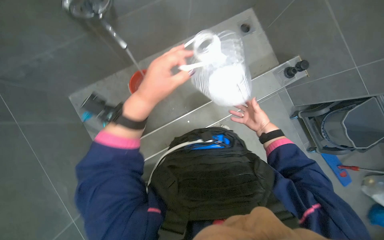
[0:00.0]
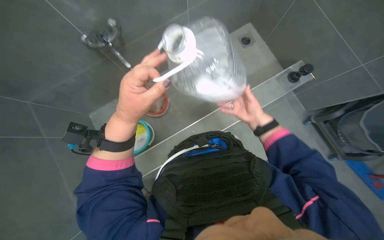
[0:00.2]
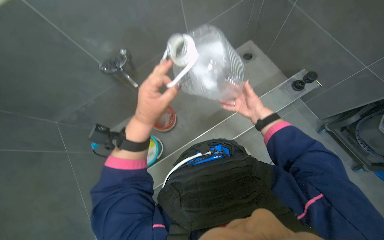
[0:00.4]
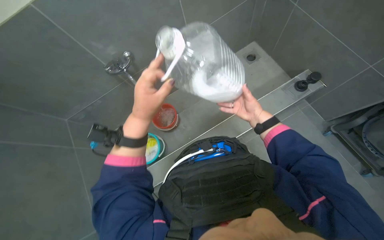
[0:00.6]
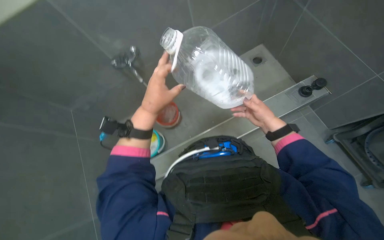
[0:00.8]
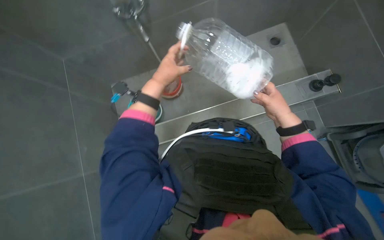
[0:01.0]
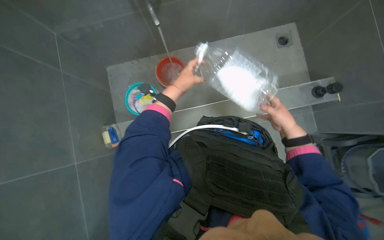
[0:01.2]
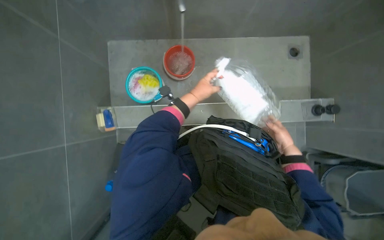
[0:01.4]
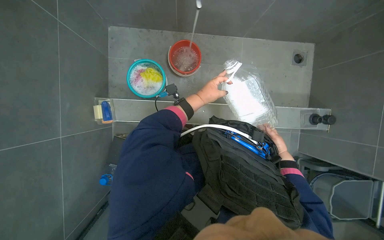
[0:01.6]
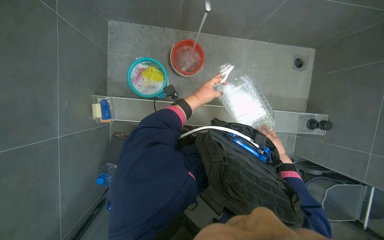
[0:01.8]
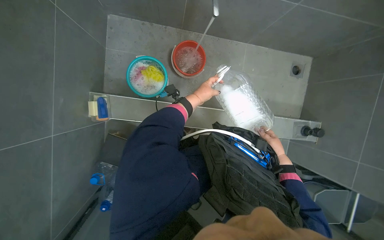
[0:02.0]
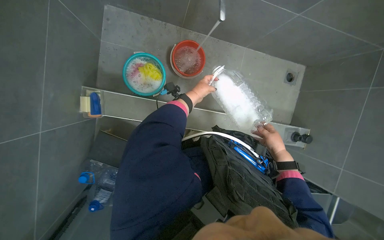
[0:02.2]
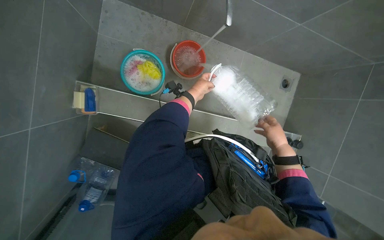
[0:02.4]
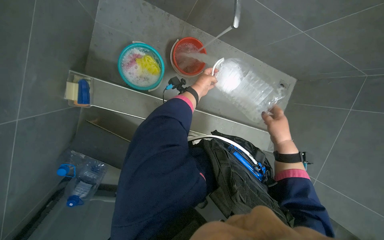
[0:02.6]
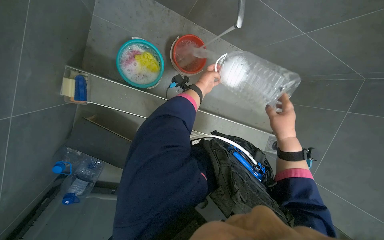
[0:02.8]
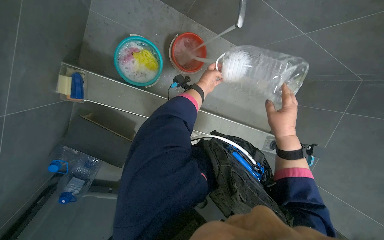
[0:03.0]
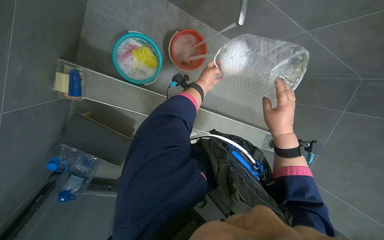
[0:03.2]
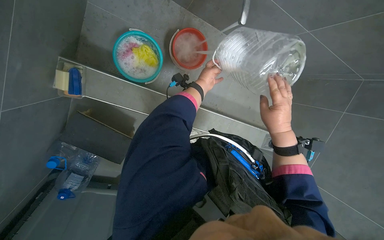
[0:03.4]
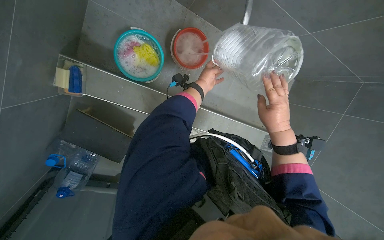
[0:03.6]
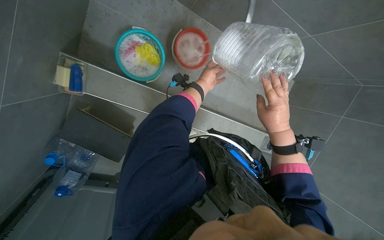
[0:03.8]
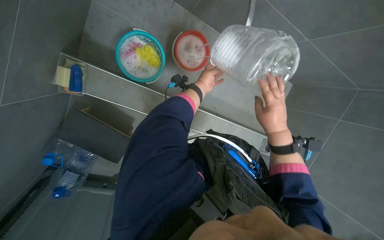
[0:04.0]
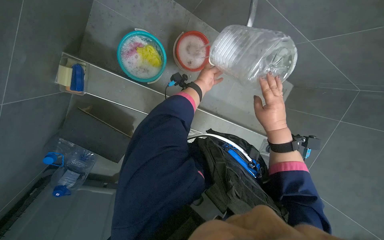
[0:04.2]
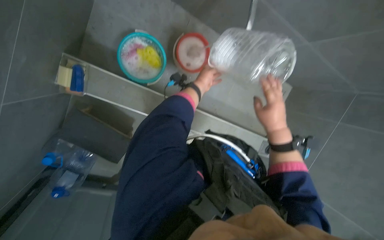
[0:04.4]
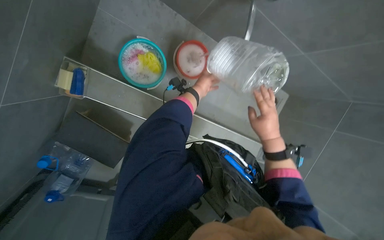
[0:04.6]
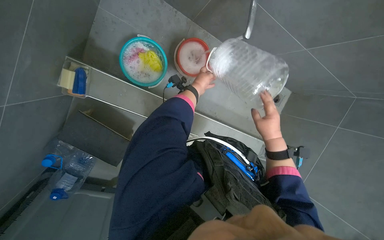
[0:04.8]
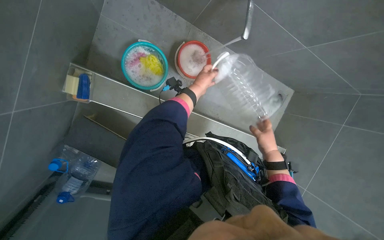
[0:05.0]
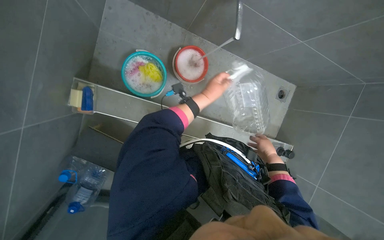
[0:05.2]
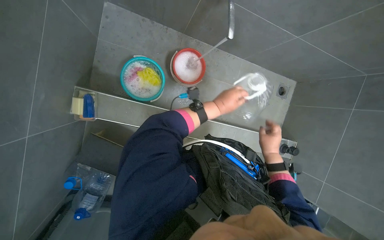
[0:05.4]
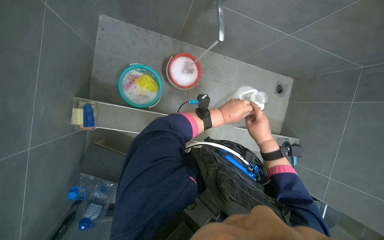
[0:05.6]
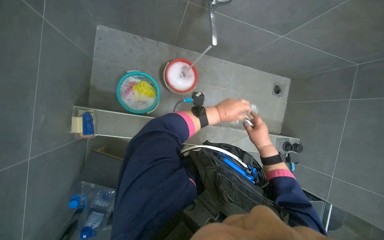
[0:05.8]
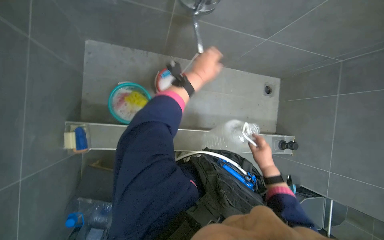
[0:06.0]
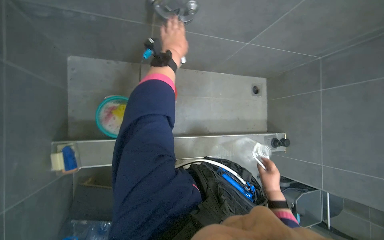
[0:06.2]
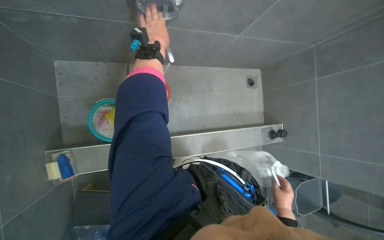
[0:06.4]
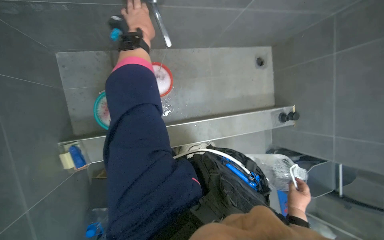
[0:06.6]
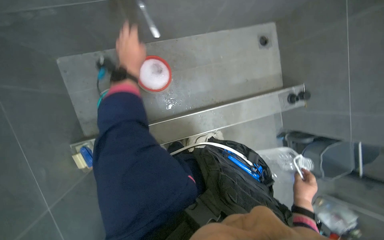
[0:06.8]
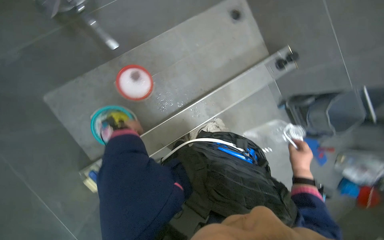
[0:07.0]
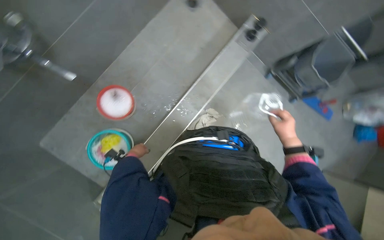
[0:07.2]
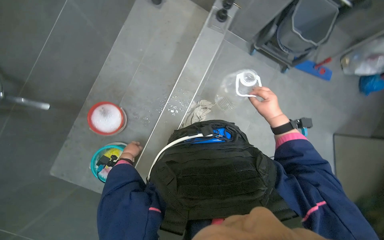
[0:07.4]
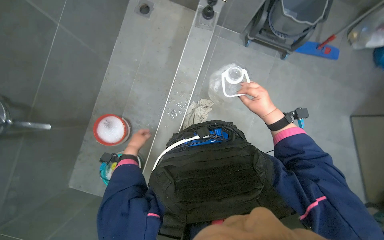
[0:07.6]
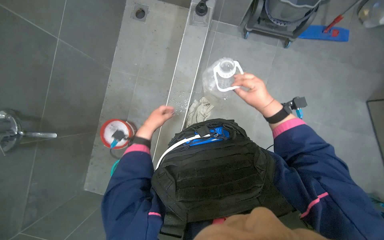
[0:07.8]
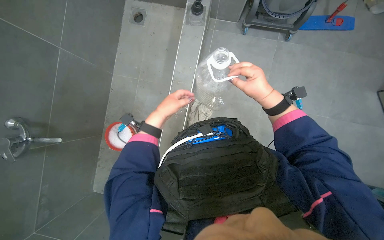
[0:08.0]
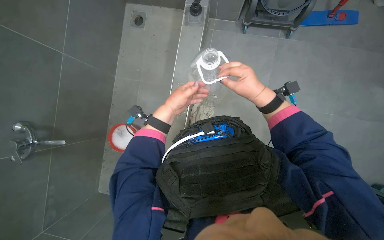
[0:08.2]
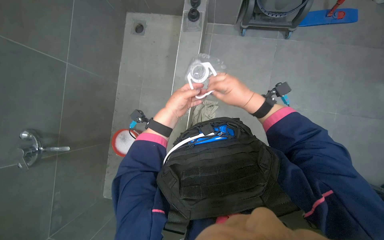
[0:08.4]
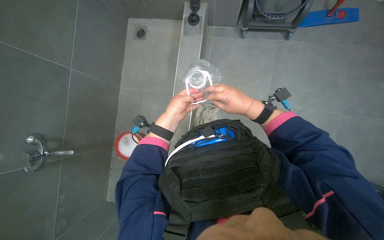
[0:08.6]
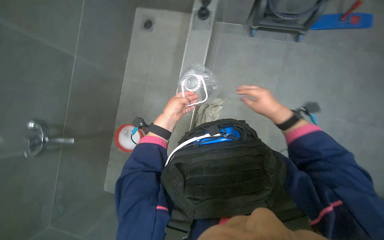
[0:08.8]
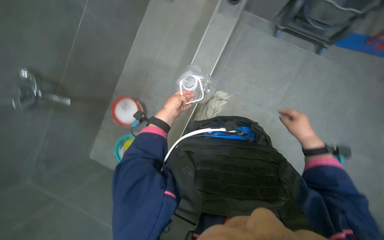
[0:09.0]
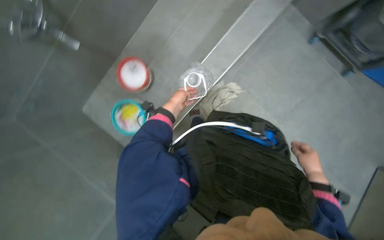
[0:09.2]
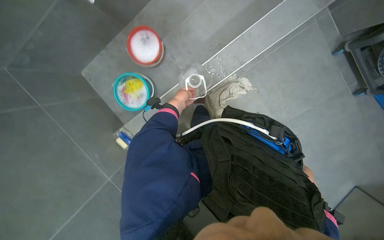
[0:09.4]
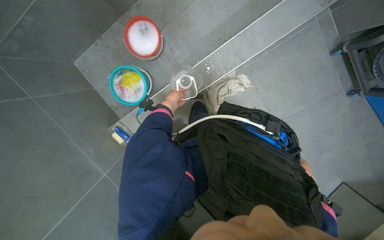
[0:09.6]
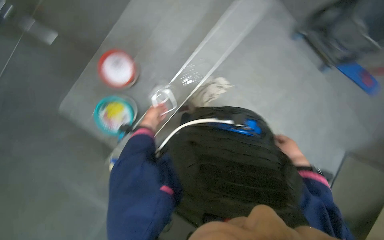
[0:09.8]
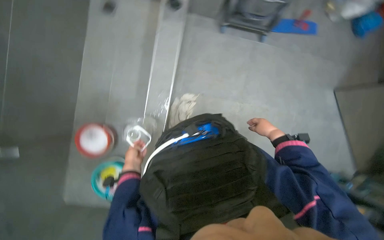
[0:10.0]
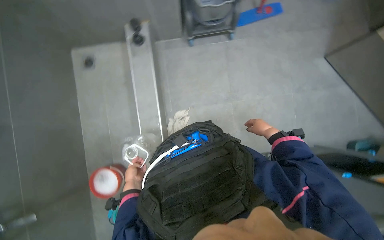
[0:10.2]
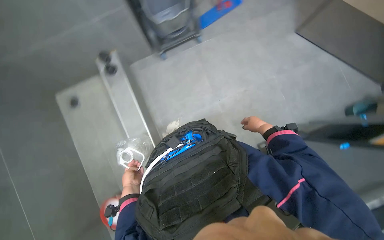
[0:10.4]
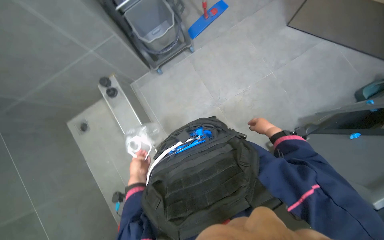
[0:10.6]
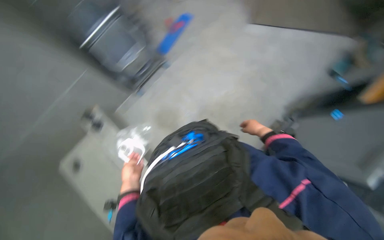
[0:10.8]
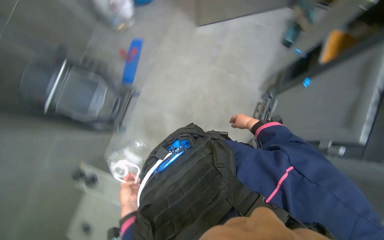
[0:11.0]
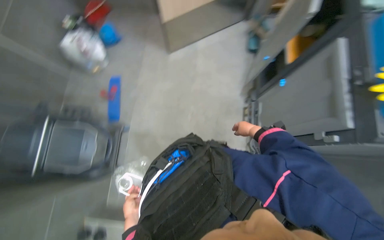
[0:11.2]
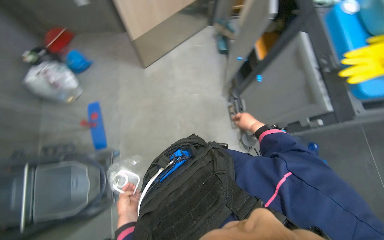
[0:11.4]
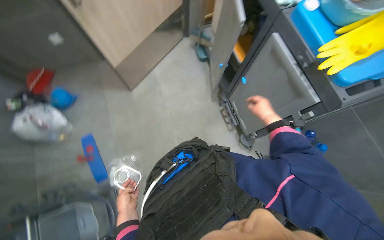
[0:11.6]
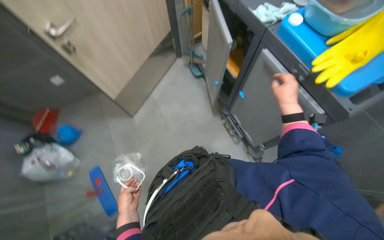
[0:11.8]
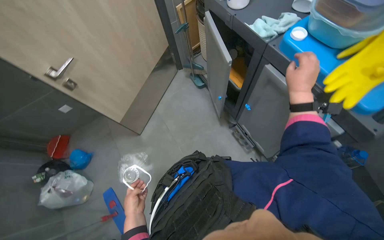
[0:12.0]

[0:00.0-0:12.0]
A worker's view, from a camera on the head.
Job: preparing cleaning supplies.
The whole recording: Preparing cleaning solution. The worker opens a cabinet to retrieve supplies, then adds cleaning tablets to a bottle, fills it with water, and shakes it to prepare the solution.
0:00.0 to 0:01.6: Everything in view rotates about 30 degrees clockwise.
0:01.6 to 0:03.0: The right hand goes roughly 40 cm nearer to the camera and up the picture, while the left hand goes roughly 10 cm up the picture.
0:03.0 to 0:04.4: The hands stay close to where they were, moving slightly.
0:04.4 to 0:06.0: The right hand travels down the picture and farther from the camera by some 20 cm; the left hand shifts about 25 cm nearer to the camera.
0:06.0 to 0:07.6: The wearer looks roughly 15 degrees further downward. Everything in view rotates some 75 degrees counterclockwise.
0:07.6 to 0:09.0: The right hand shifts some 15 cm to the right.
0:10.4 to 0:12.0: The wearer's head swings about 95 degrees to the right. The view tilts roughly 20 degrees upward.

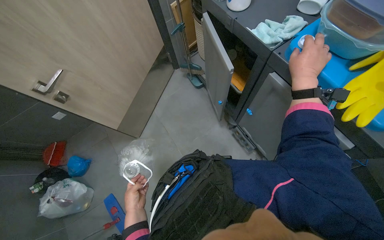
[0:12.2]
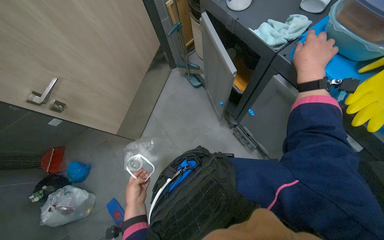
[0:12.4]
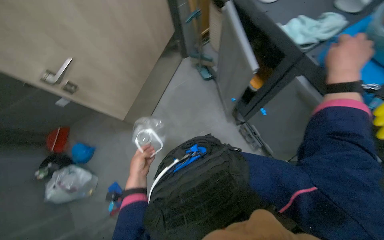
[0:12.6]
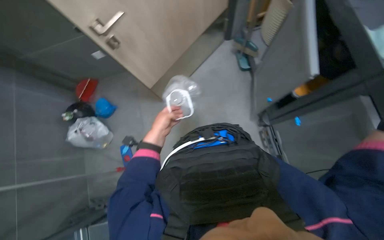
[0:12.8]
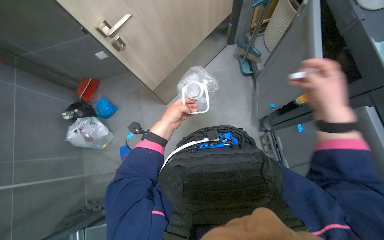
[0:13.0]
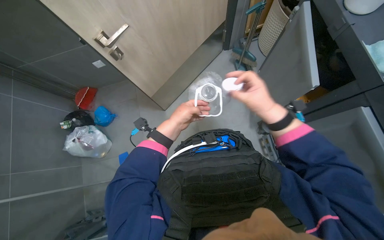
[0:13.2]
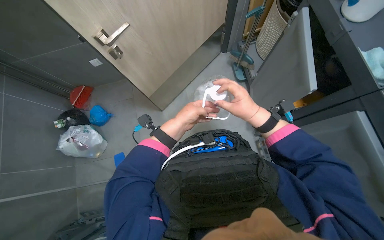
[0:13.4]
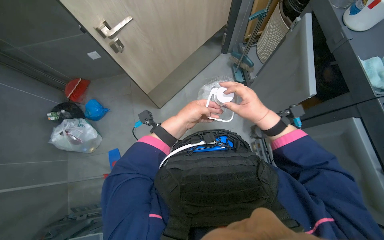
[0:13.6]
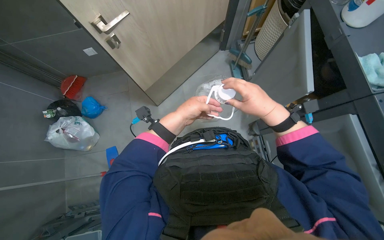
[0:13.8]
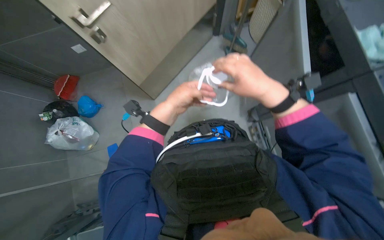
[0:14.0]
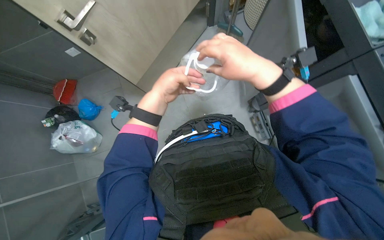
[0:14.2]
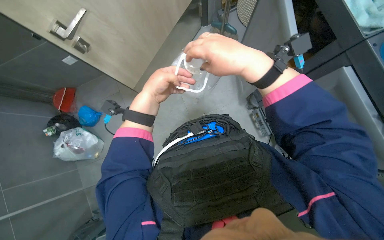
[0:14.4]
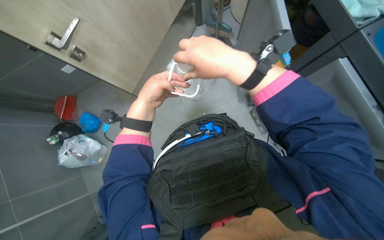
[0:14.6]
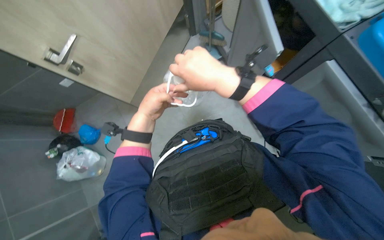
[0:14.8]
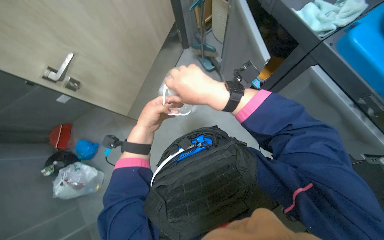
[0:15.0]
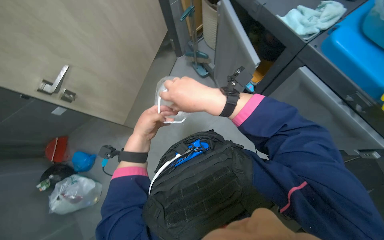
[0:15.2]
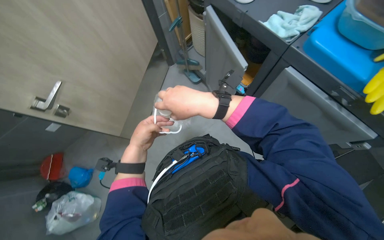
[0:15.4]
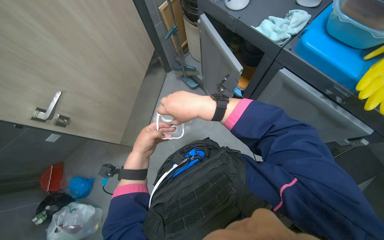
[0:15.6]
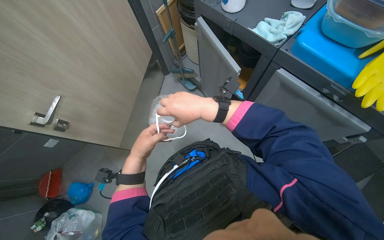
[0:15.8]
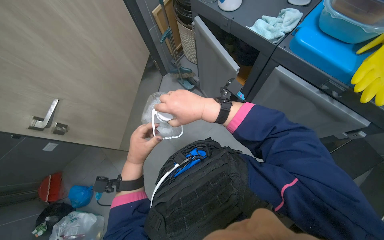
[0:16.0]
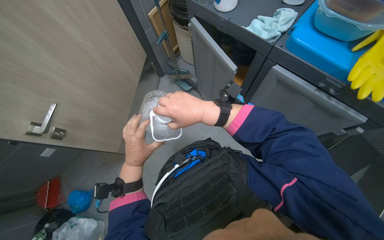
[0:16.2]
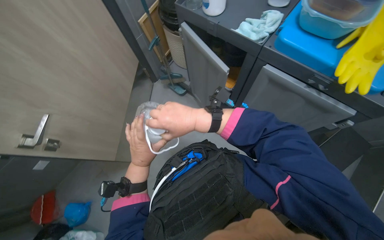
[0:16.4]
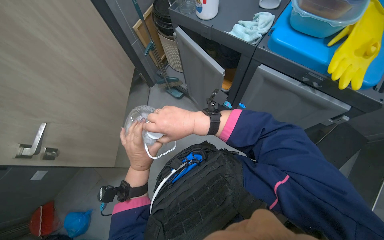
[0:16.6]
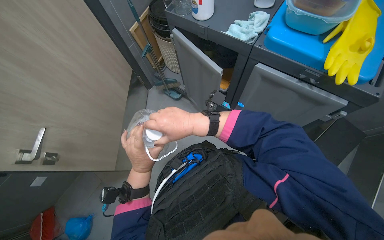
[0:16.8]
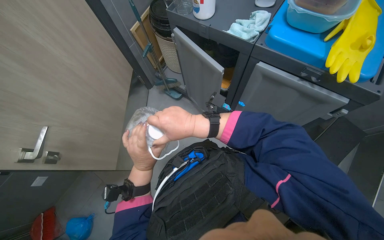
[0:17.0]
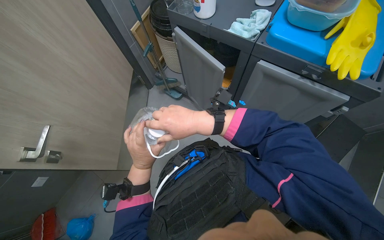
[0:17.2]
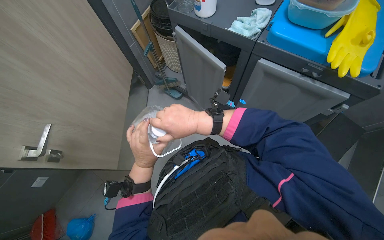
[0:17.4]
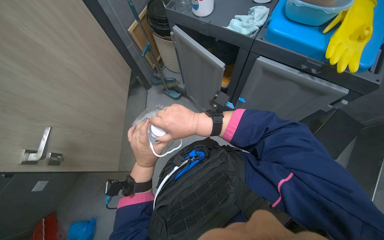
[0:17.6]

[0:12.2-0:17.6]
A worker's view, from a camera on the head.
Job: preparing cleaning supplies.
The whole recording: Preparing cleaning solution. The worker opens a cabinet to retrieve supplies, then adds cleaning tablets to a bottle, fills it with water, and shakes it to prepare the solution.
0:13.6 to 0:15.0: The right hand goes approximately 10 cm nearer to the camera.
0:16.2 to 0:17.6: The hands make small movements and keep their place.

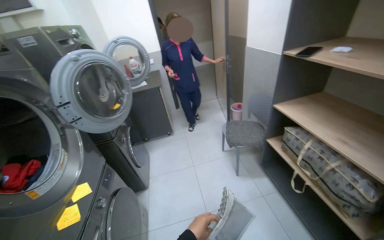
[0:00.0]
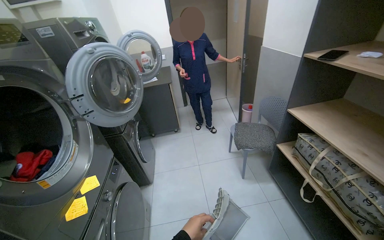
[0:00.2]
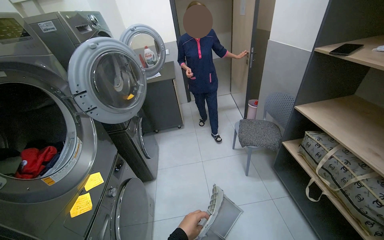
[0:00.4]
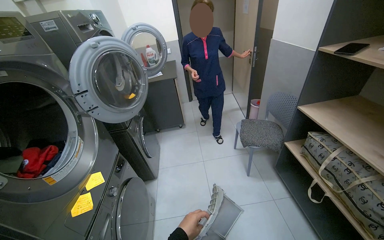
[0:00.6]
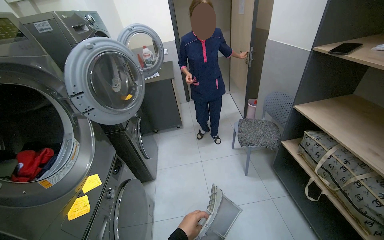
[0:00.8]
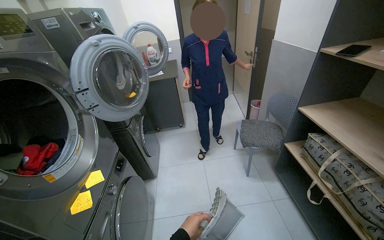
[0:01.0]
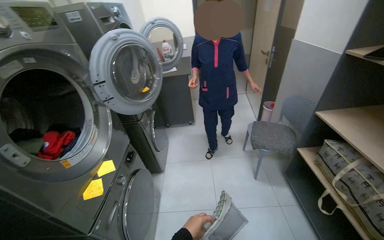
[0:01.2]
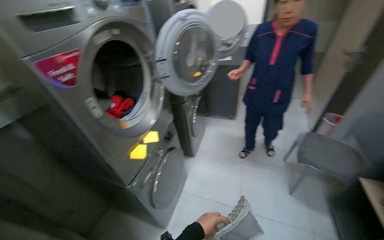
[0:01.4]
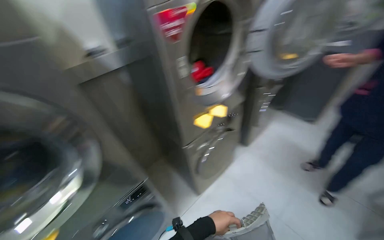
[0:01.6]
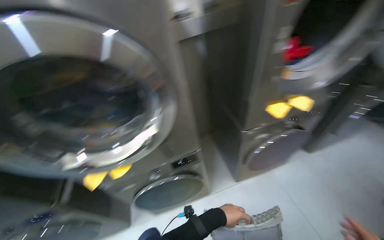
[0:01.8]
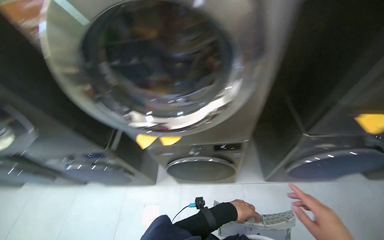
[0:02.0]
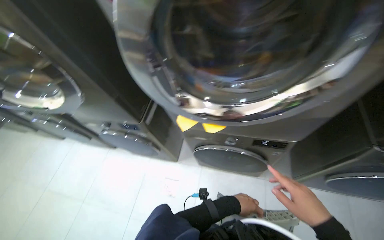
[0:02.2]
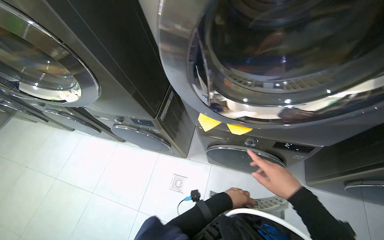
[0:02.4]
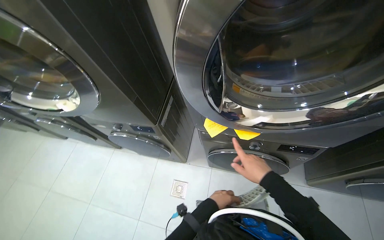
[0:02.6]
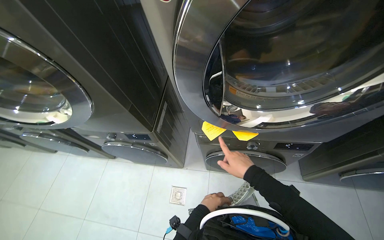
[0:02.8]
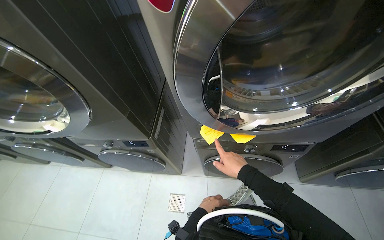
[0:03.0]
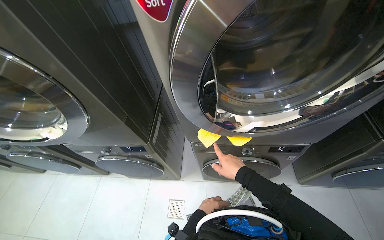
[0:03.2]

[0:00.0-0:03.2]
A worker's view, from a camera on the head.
Job: managing laundry.
The whole recording: Cleaning dryer lint filters. The worker removes lint filters from dryers and cleans them.
0:00.0 to 0:01.6: The head turns to the left by about 50 degrees. The camera pitches downward, by roughly 10 degrees.
0:01.6 to 0:03.2: The wearer moves about 40 cm. The head rotates some 35 degrees to the left. The wearer looks approximately 15 degrees further downward.
